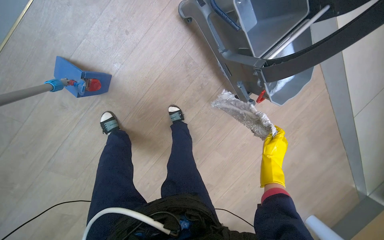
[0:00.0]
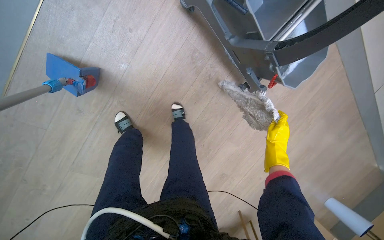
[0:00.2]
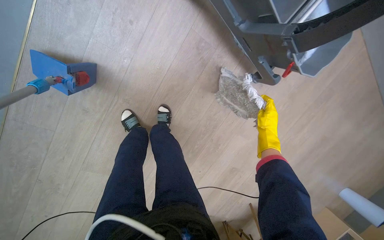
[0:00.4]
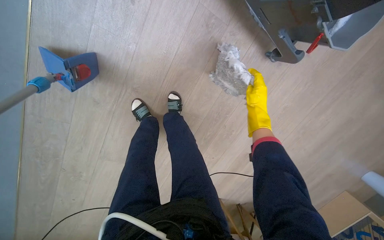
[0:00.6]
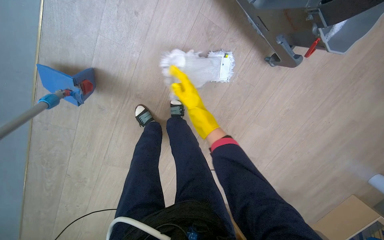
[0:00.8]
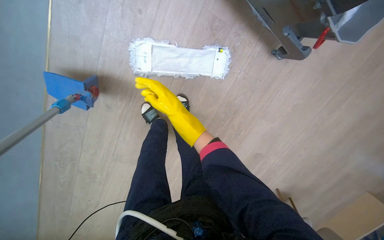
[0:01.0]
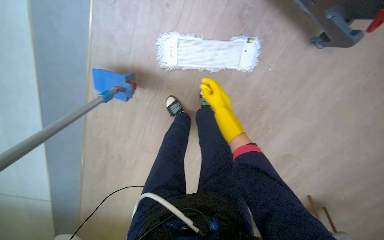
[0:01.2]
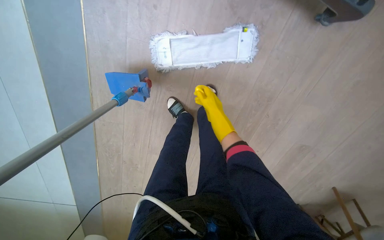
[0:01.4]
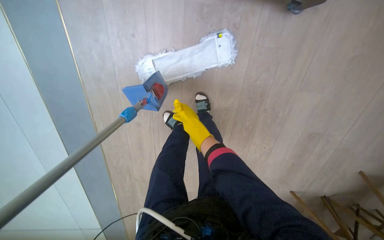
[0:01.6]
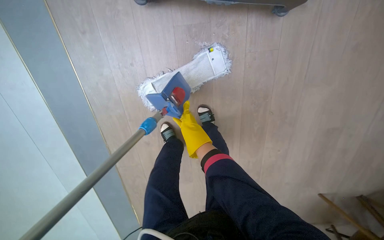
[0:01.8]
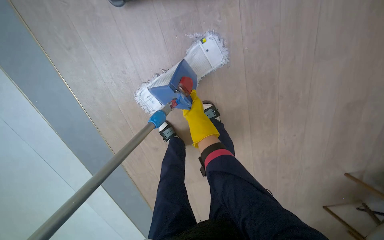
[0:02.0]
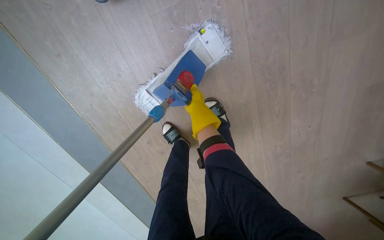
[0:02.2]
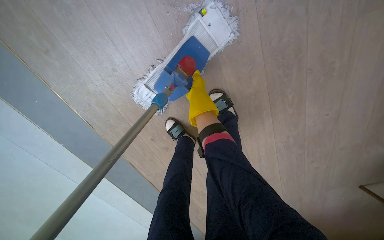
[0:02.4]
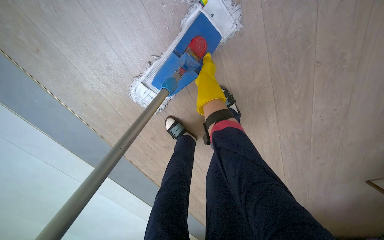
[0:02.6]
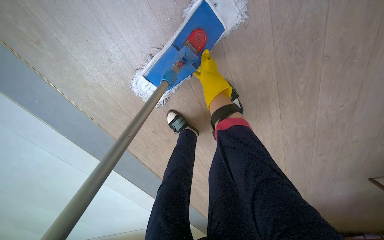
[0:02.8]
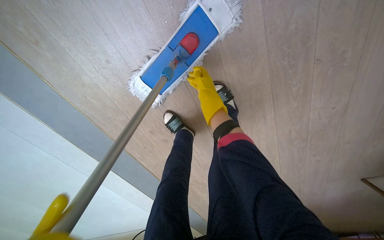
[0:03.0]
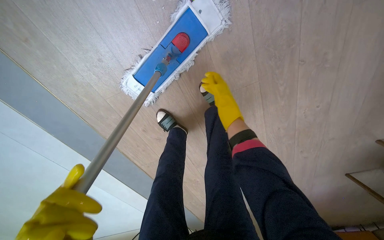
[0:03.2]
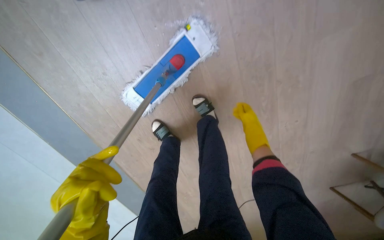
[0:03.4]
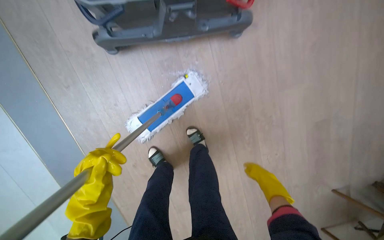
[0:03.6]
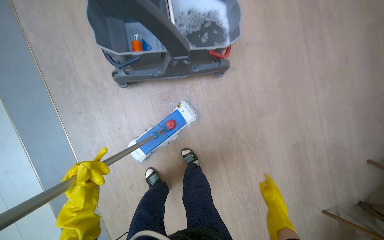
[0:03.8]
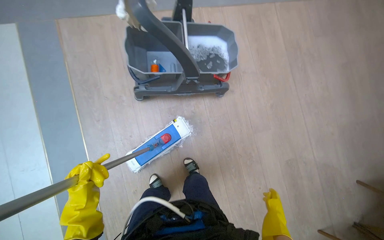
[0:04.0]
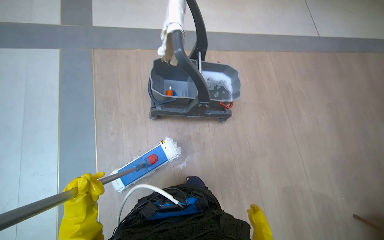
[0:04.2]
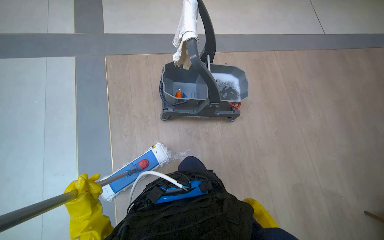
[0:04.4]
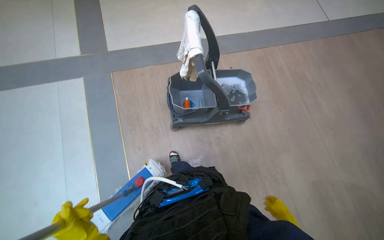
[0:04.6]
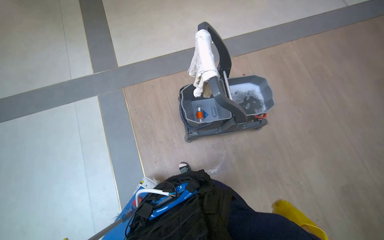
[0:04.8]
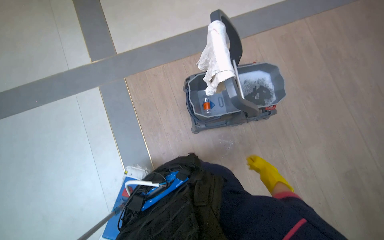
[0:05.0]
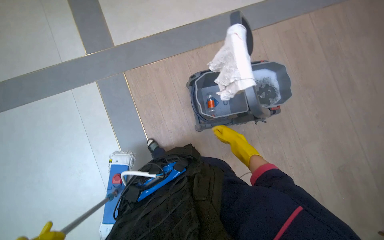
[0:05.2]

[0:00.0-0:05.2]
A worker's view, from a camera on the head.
Job: preparing cleaning supplies.
The whole recording: Attaching a Mop Cloth. The worker washes a white cloth and attaches it to the mop head.
0:00.0 to 0:01.8: The camera is aimed about 40 degrees further to the left. The scene rotates counterclockwise by some 30 degrees.
0:01.8 to 0:03.4: The right hand moves to the right, about 30 cm.
0:03.4 to 0:05.2: The camera travels approximately 80 cm. The camera pitches upward, by approximately 35 degrees.

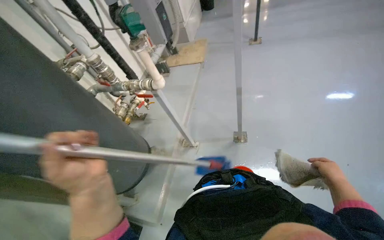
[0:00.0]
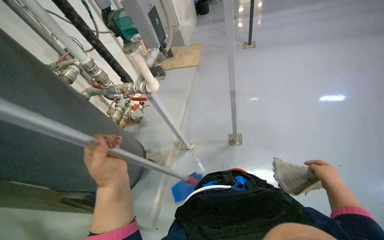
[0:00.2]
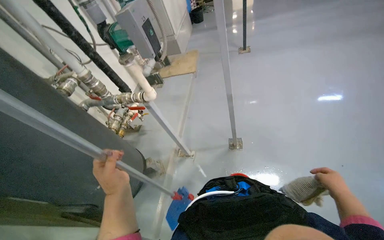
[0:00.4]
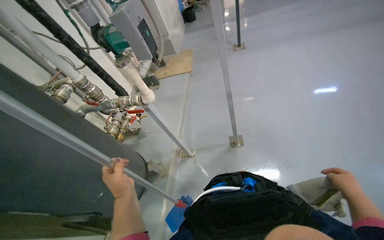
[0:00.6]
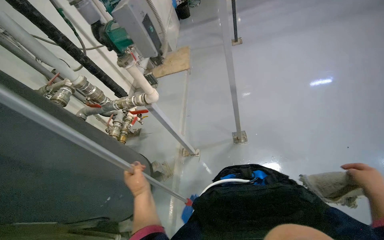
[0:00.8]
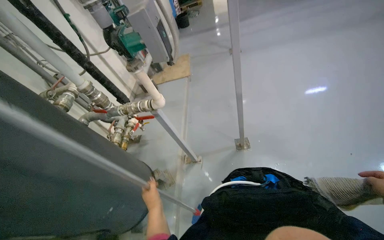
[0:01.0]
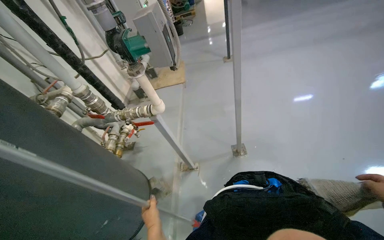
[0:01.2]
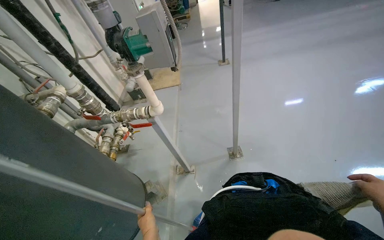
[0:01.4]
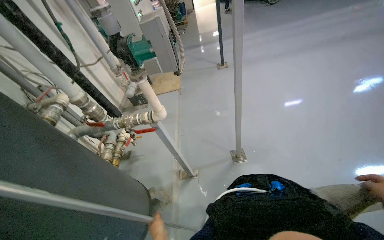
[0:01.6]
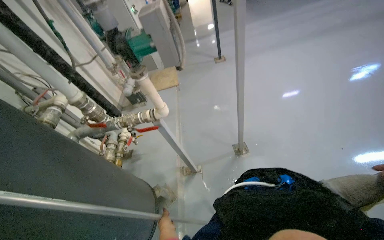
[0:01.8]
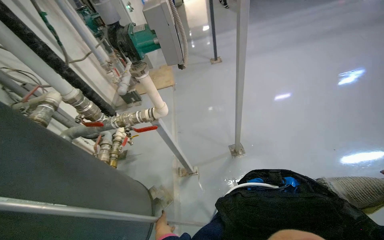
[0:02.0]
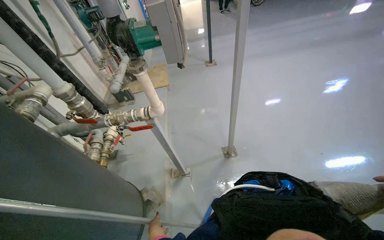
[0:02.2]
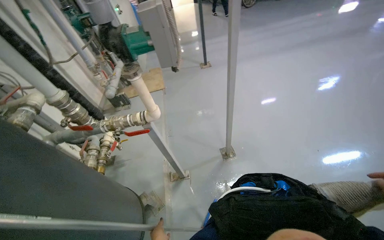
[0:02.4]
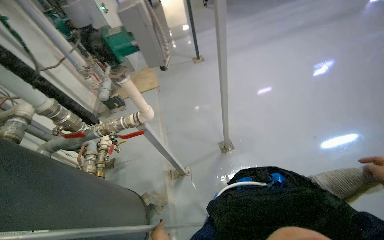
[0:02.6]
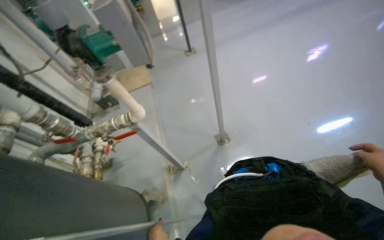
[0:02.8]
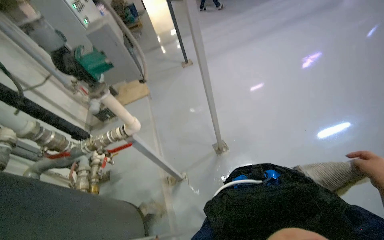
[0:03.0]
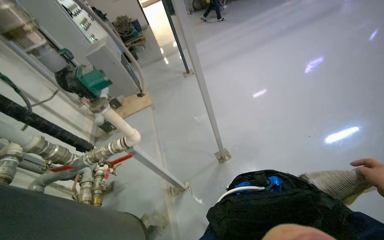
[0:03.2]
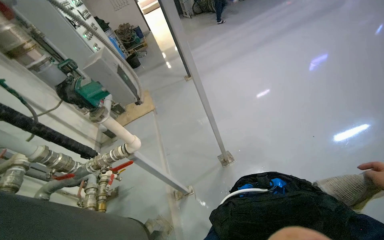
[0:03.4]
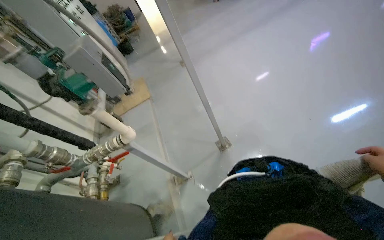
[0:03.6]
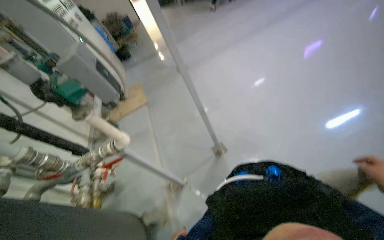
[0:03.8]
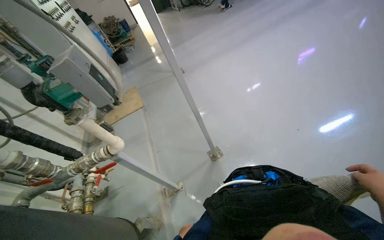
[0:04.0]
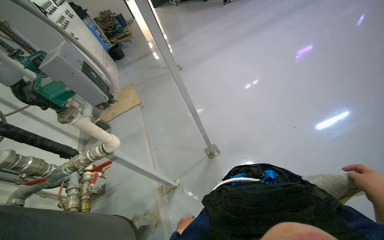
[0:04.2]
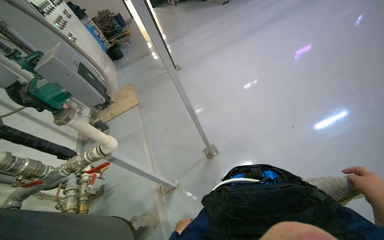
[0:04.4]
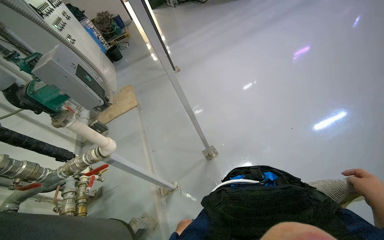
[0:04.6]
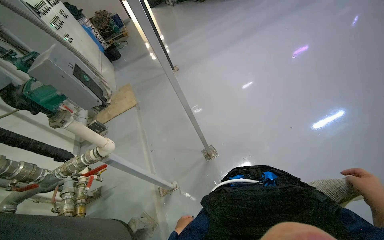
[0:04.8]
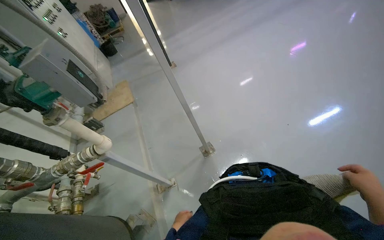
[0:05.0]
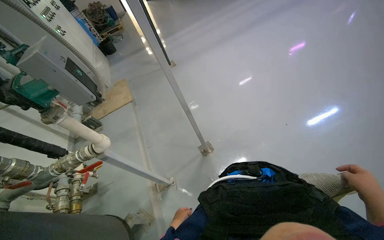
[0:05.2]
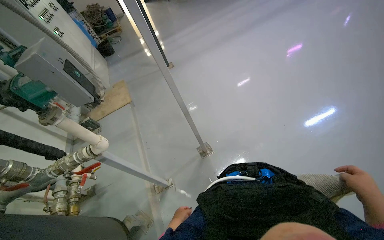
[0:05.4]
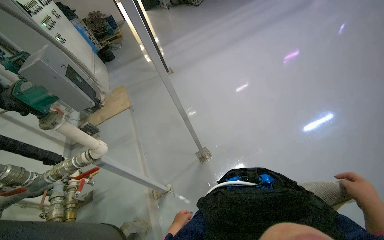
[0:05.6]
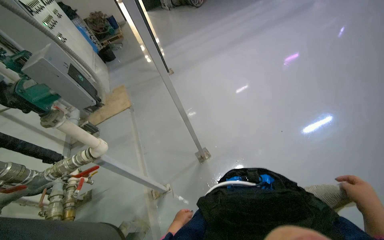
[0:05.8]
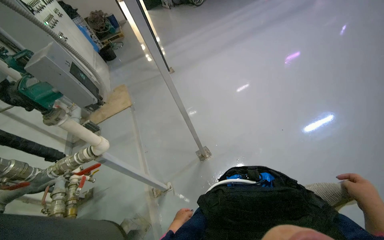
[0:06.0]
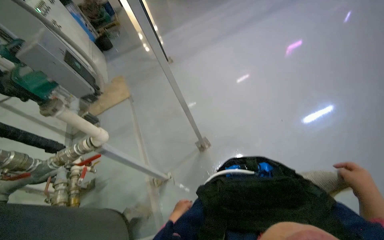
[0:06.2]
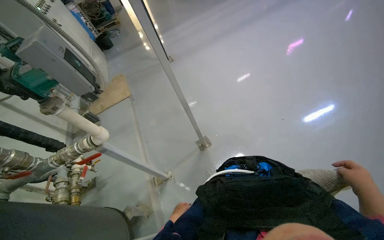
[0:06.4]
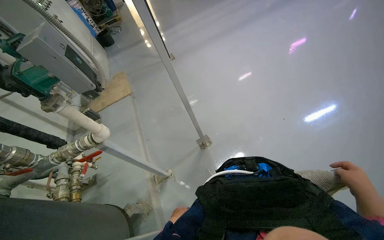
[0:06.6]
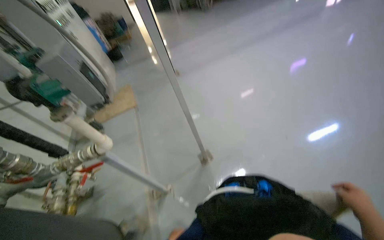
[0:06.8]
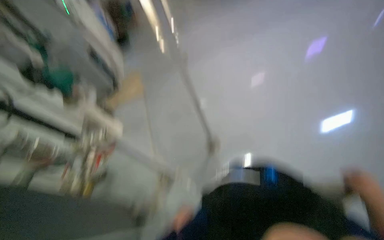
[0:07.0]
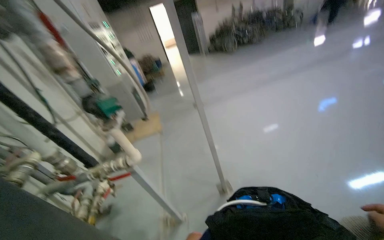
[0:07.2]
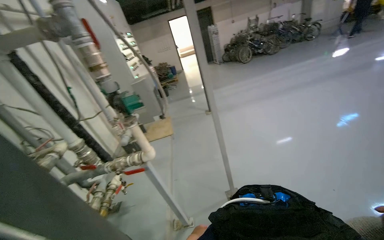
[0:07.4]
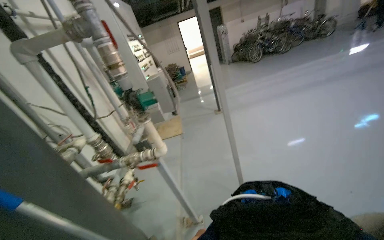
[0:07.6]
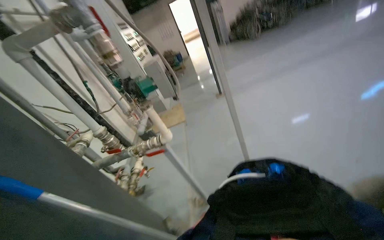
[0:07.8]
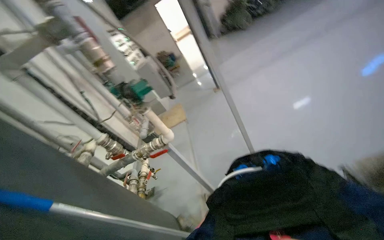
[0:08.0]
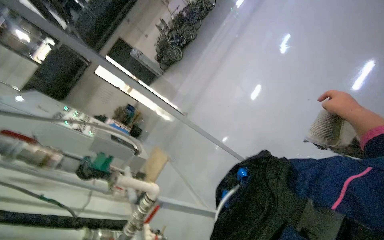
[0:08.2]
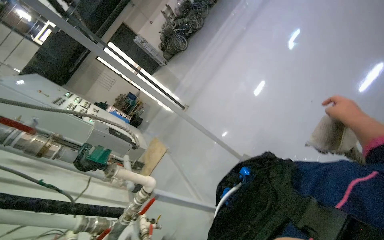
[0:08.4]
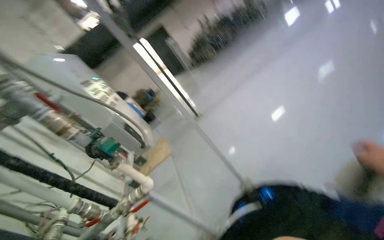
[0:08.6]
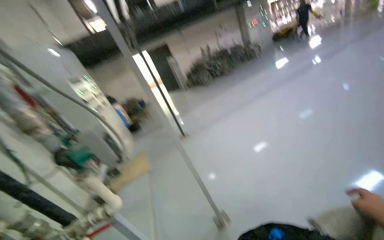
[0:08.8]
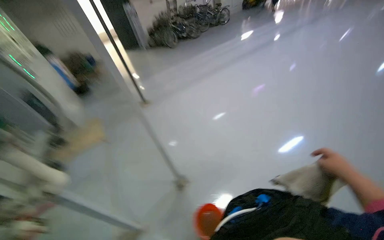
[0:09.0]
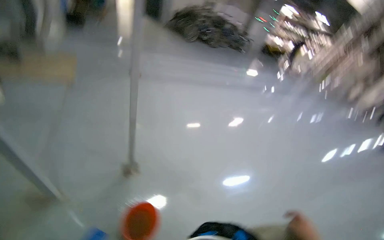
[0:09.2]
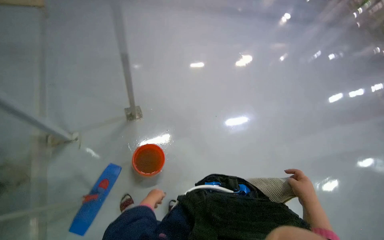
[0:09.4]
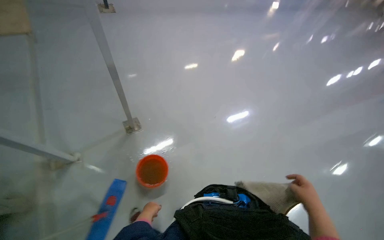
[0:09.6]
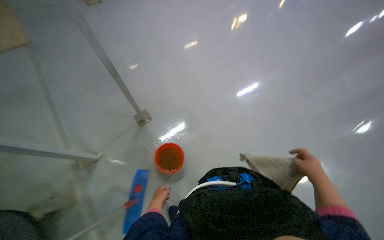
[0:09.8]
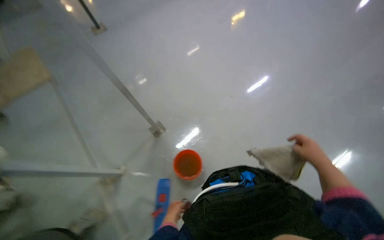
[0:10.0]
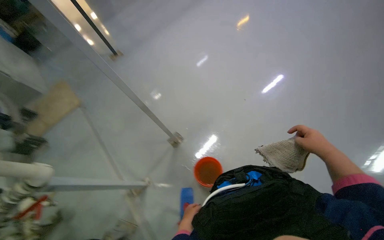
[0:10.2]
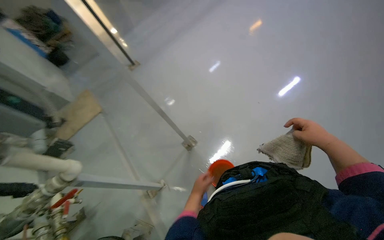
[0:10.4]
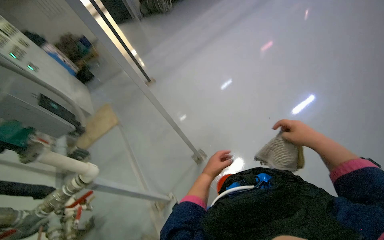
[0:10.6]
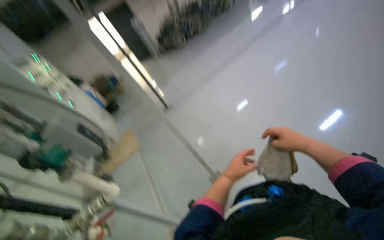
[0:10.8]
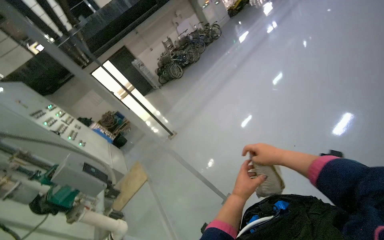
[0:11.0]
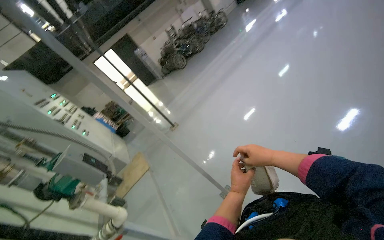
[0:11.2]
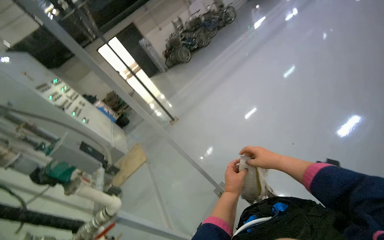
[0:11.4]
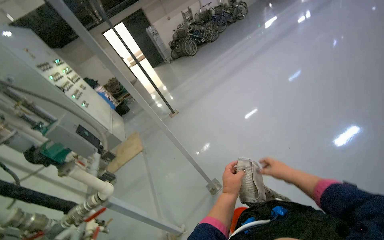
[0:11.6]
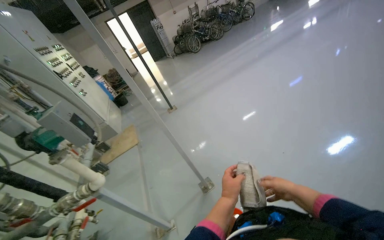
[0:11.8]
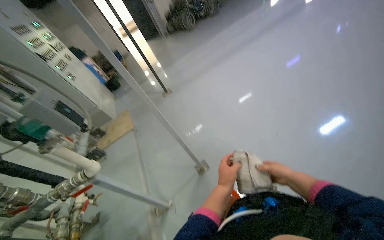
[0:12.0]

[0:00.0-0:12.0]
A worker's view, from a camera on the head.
Job: wiping surfaces.
The whole recording: Wiping pipes and wall. The worker wipes the pipes and wall with a cloth.
0:00.0 to 0:01.6: The left hand goes approximately 40 cm farther from the camera and down the picture.
0:06.0 to 0:07.6: The wearer looks about 20 degrees further to the left. The view tips upward by approximately 15 degrees.
0:07.6 to 0:09.0: The camera sweeps to the right, by approximately 20 degrees.
0:09.0 to 0:10.4: The view pans to the left by some 15 degrees. The view tilts approximately 20 degrees downward.

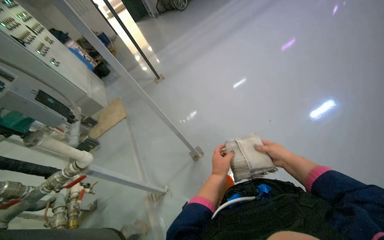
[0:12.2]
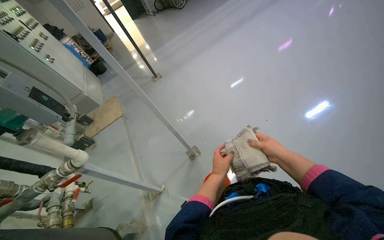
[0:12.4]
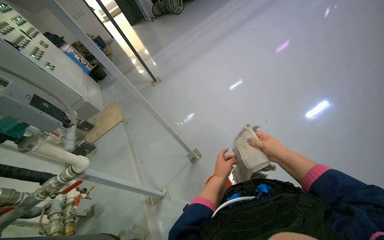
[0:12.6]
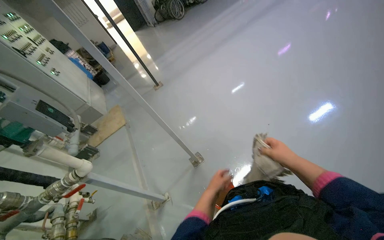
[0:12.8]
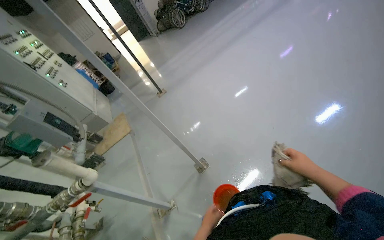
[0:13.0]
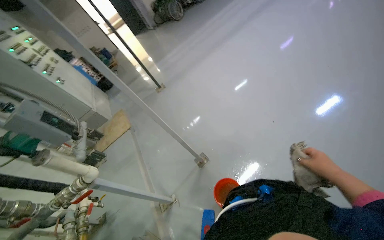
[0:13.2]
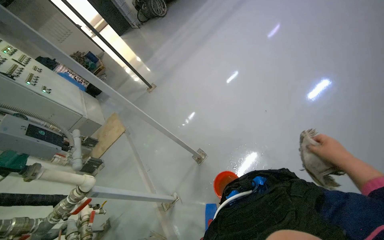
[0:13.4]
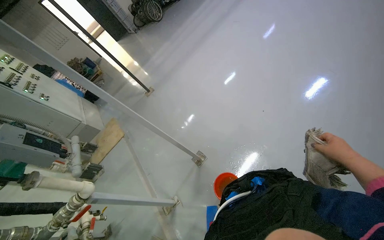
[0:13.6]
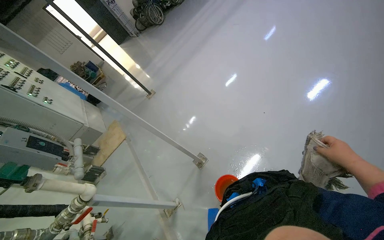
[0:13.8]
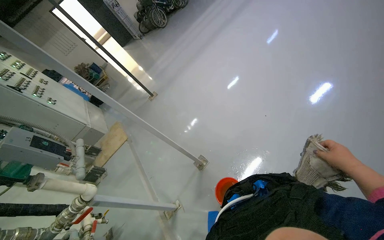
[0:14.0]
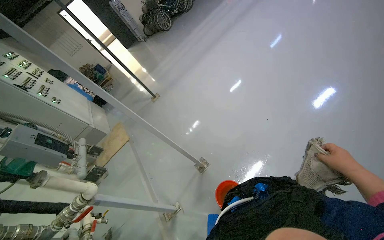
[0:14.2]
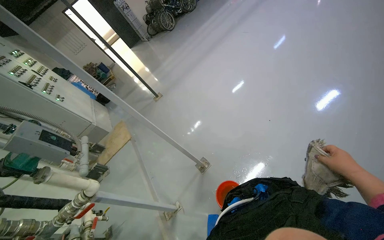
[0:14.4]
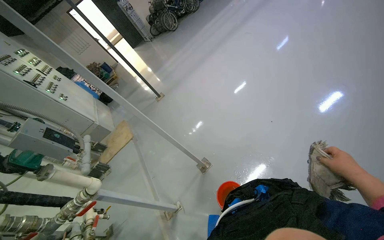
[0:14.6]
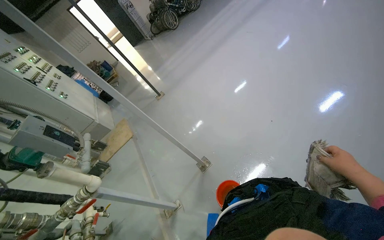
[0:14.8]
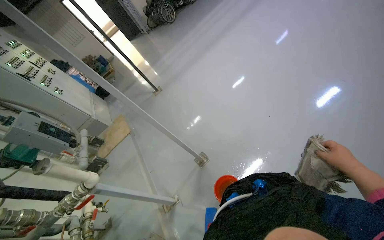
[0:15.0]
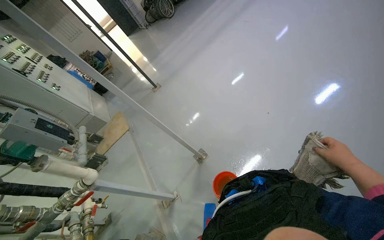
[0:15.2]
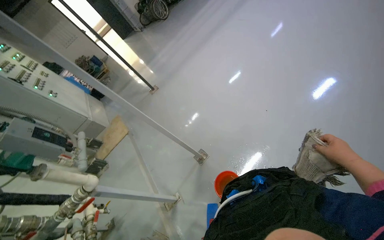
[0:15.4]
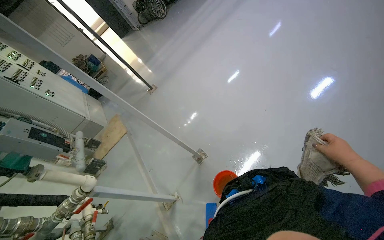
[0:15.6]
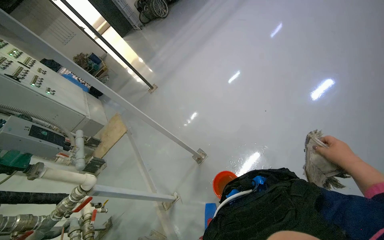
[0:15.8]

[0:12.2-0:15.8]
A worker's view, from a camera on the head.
Job: wiping surfaces.
The whole recording: Wiping pipes and wall. The worker wipes the pipes and wall with a cloth.
0:12.2 to 0:14.0: The right hand shifts some 20 cm to the right and nearer to the camera.
